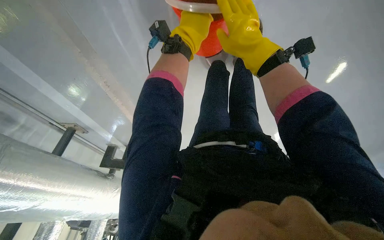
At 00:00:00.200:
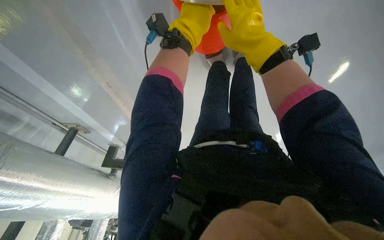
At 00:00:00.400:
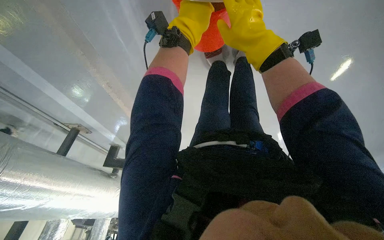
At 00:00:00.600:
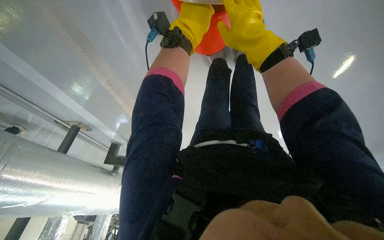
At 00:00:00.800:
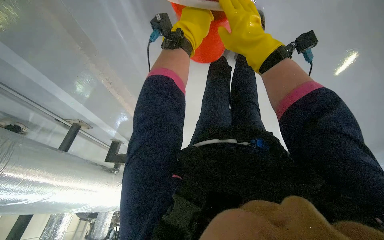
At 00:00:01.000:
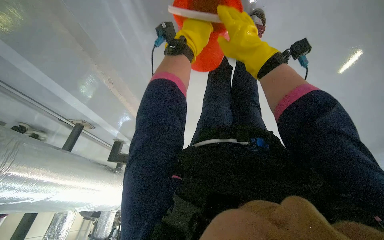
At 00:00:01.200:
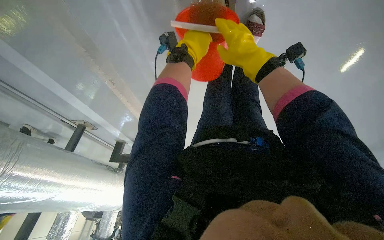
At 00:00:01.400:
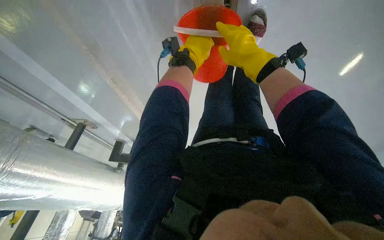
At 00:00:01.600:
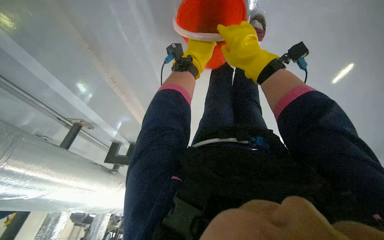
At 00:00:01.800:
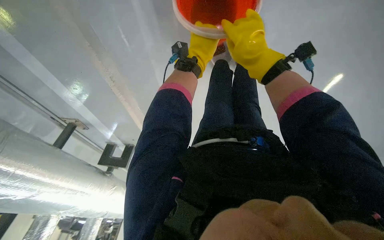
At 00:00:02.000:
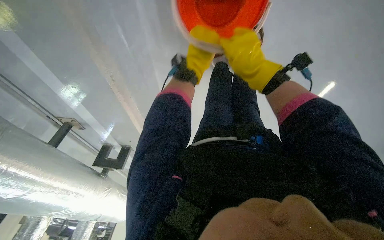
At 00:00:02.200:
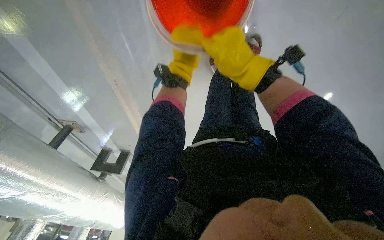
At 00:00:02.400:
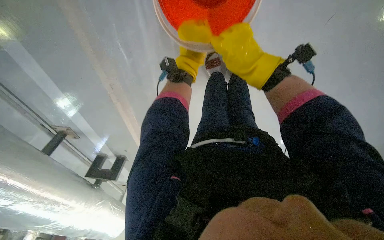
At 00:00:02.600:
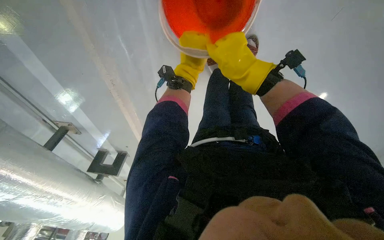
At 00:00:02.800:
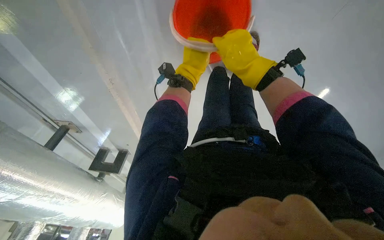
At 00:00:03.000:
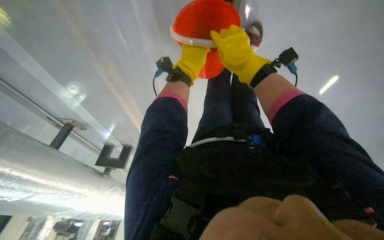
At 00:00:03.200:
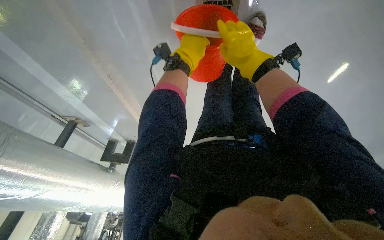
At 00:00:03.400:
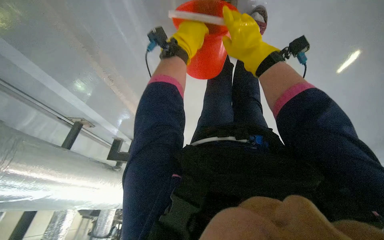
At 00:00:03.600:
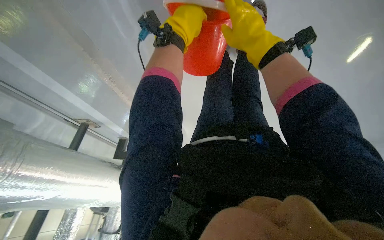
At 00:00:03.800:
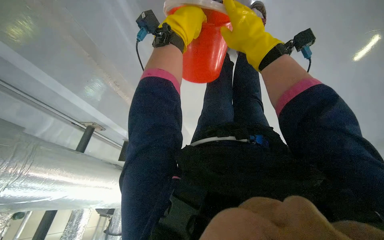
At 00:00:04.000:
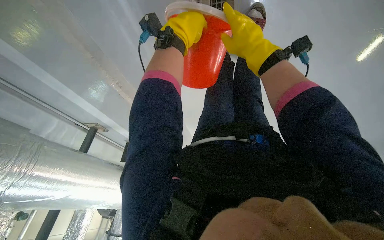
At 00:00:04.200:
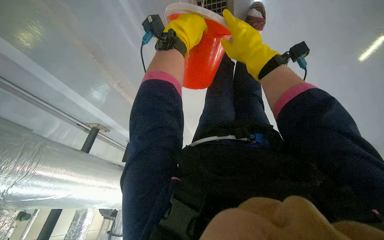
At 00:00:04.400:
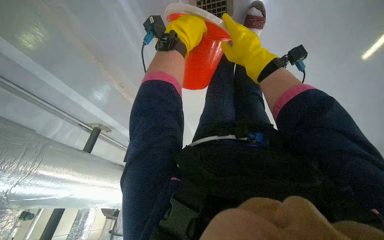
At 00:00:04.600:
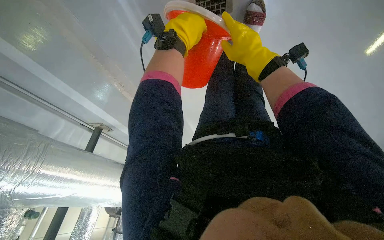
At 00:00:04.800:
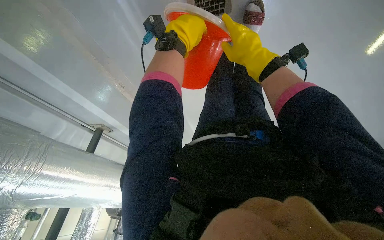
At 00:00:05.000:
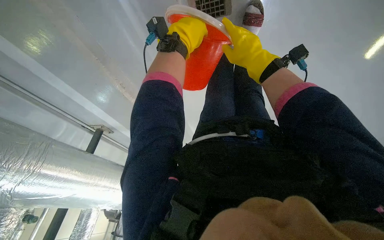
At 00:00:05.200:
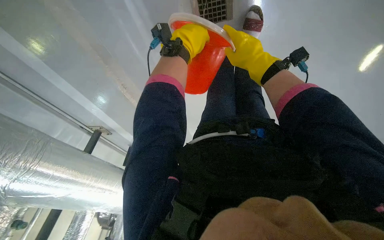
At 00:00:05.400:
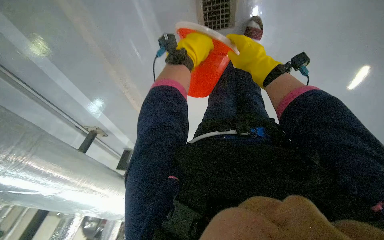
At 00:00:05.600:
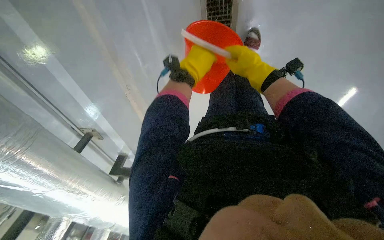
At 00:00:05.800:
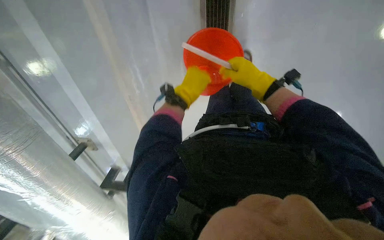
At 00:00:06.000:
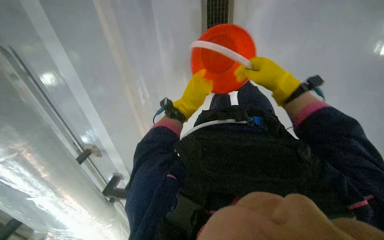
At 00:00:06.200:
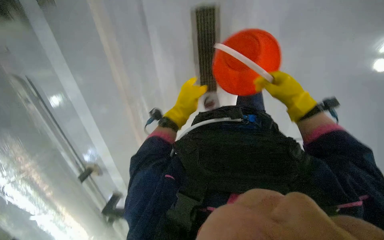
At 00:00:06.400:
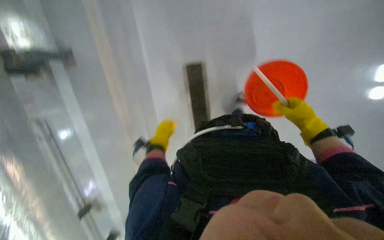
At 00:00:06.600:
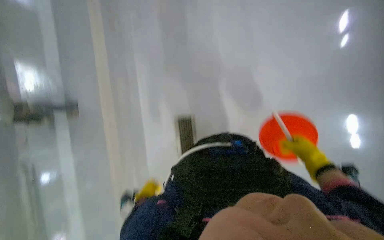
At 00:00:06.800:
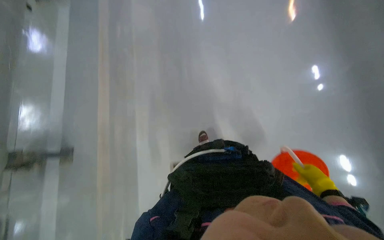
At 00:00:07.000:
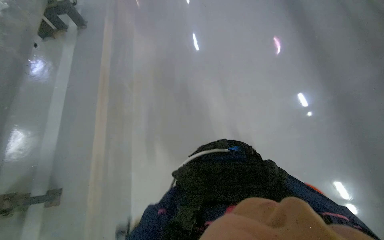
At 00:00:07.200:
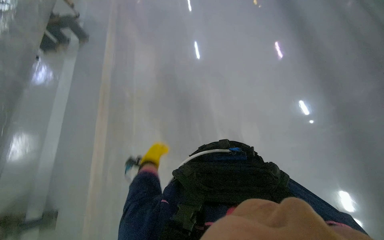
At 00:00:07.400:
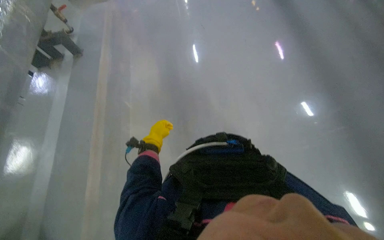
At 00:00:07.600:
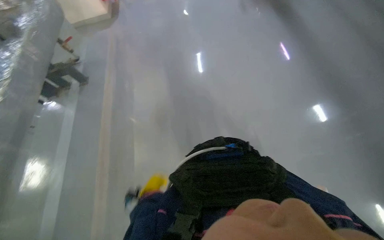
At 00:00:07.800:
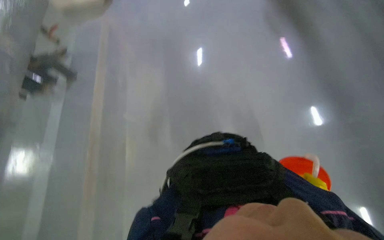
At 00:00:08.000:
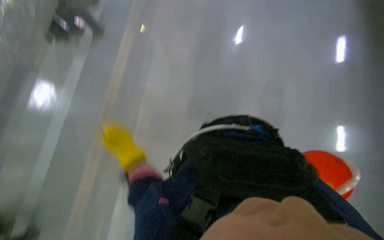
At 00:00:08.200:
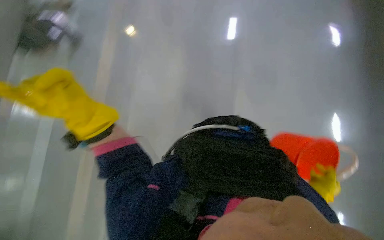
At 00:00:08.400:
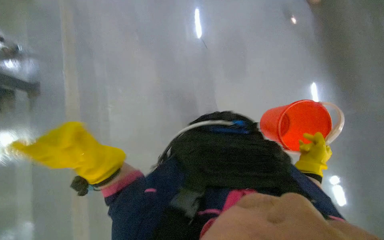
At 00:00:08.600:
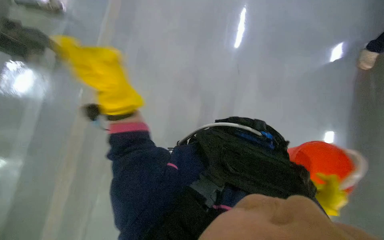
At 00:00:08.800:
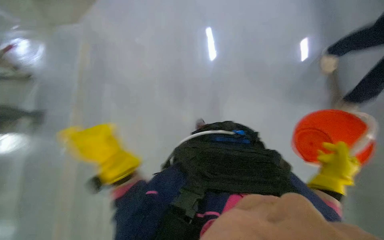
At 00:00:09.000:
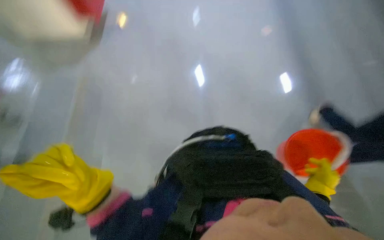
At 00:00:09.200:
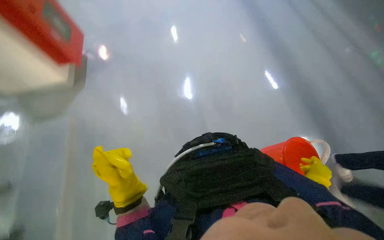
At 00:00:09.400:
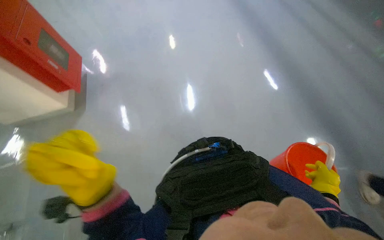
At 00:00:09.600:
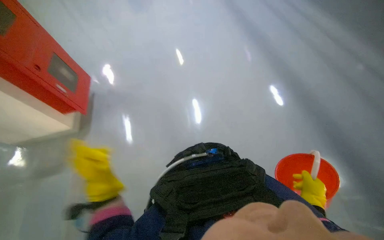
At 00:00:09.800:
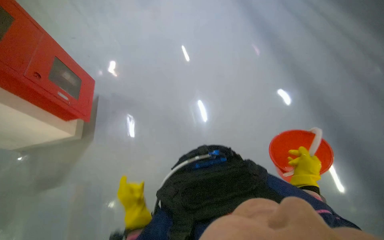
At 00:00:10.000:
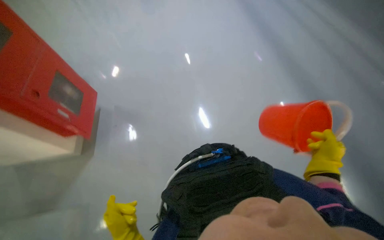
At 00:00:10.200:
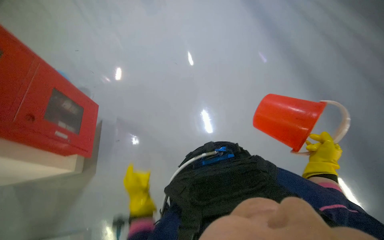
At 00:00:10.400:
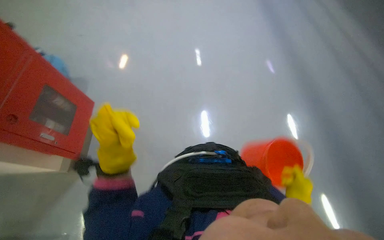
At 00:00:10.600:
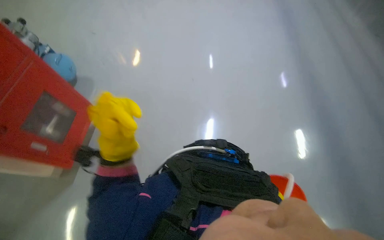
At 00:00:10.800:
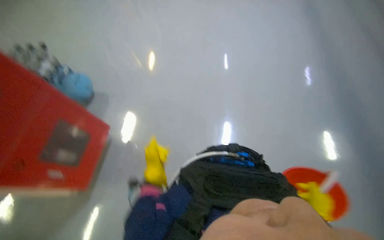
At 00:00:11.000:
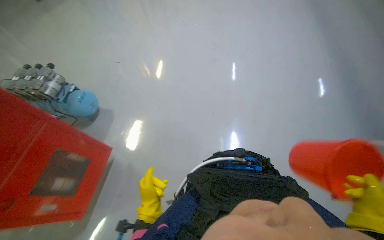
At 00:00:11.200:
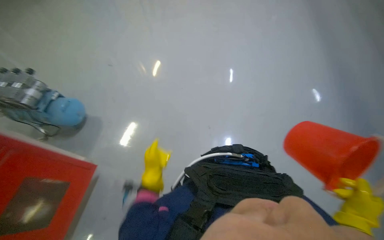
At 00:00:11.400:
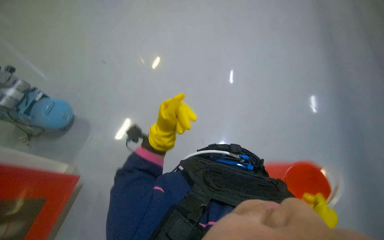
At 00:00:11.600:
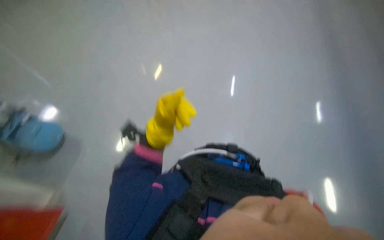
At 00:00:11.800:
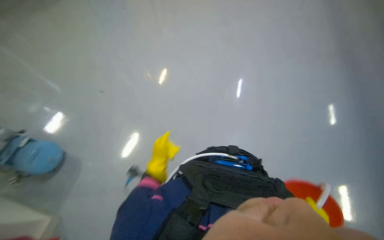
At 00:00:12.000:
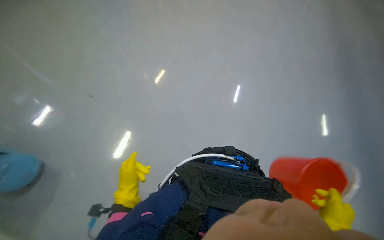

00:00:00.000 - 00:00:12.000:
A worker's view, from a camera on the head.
Job: preparing cleaning supplies.
The whole recording: Pouring water into floor drain. The worker pours dirty water from a bucket into a floor drain.
00:00:00.000 - 00:00:01.600: The left hand is displaced farther from the camera by approximately 10 cm.
00:00:04.400 - 00:00:06.000: The view tips upward by some 15 degrees. The left hand heads down the picture and farther from the camera, covering some 20 cm. Meanwhile the right hand is displaced to the right by roughly 10 cm.
00:00:07.600 - 00:00:09.000: The head turns to the right by approximately 20 degrees.
00:00:10.400 - 00:00:12.000: The head travels about 90 cm.

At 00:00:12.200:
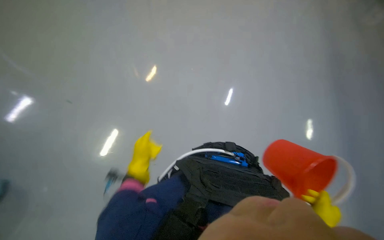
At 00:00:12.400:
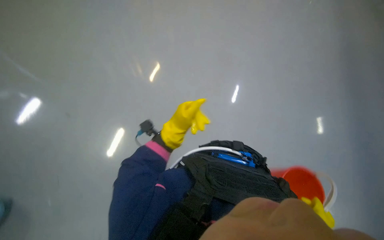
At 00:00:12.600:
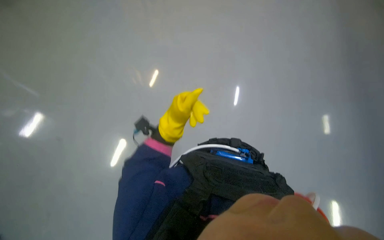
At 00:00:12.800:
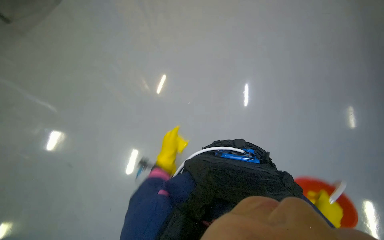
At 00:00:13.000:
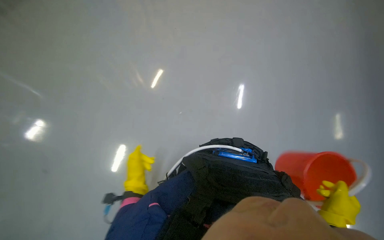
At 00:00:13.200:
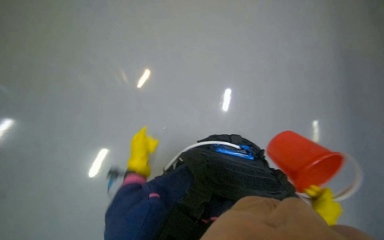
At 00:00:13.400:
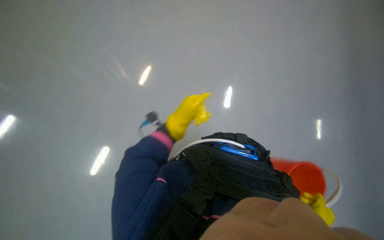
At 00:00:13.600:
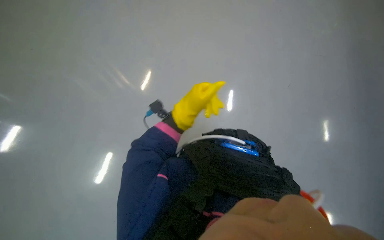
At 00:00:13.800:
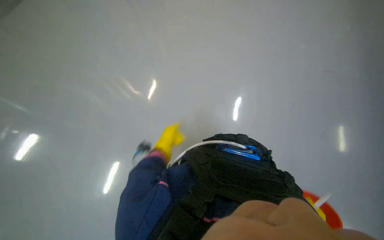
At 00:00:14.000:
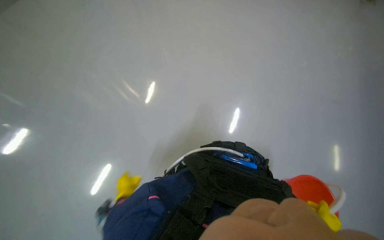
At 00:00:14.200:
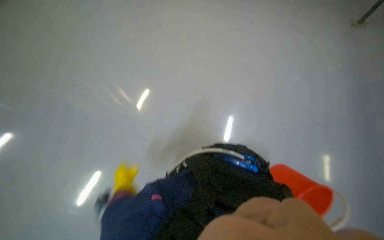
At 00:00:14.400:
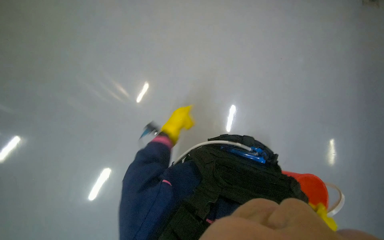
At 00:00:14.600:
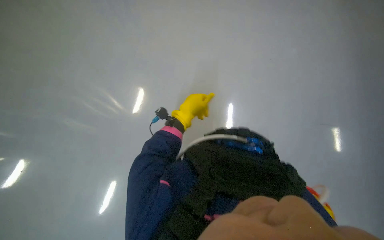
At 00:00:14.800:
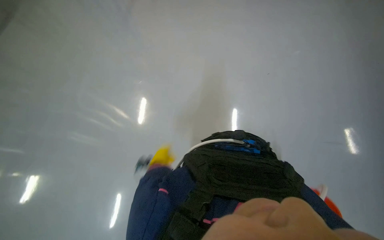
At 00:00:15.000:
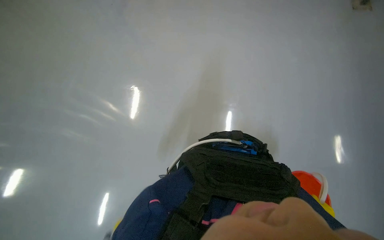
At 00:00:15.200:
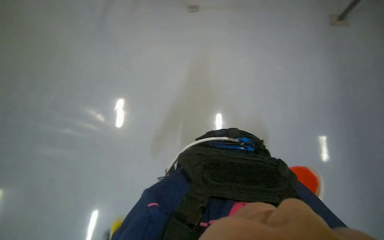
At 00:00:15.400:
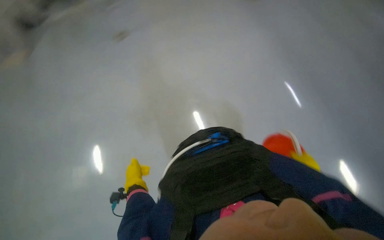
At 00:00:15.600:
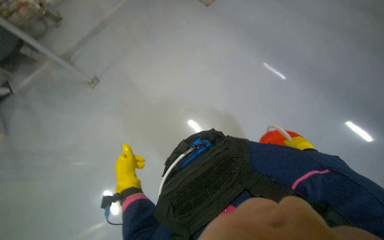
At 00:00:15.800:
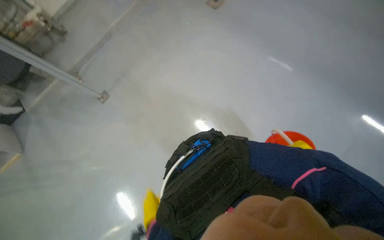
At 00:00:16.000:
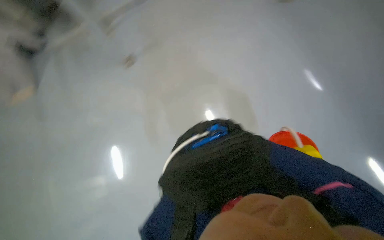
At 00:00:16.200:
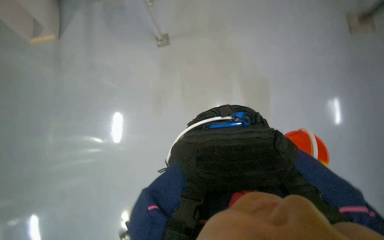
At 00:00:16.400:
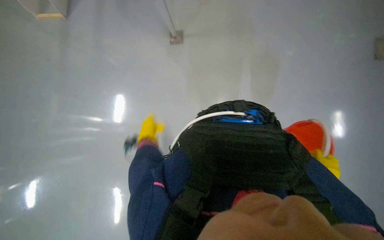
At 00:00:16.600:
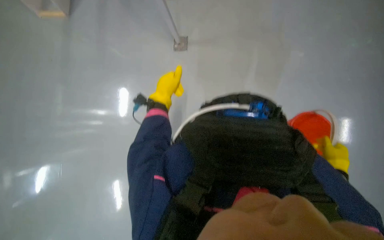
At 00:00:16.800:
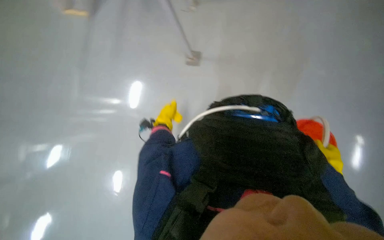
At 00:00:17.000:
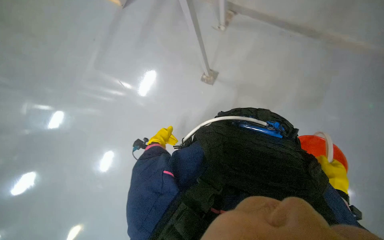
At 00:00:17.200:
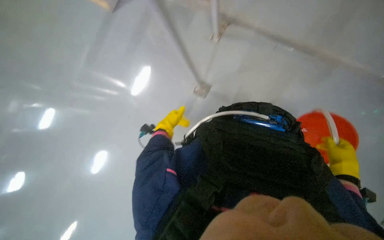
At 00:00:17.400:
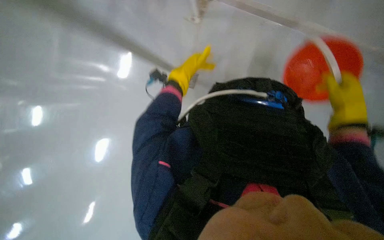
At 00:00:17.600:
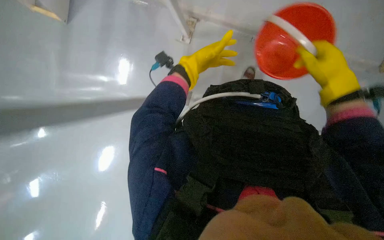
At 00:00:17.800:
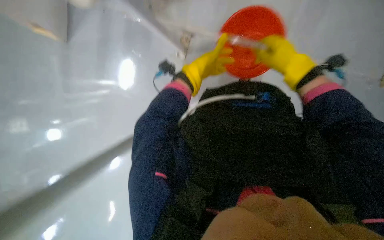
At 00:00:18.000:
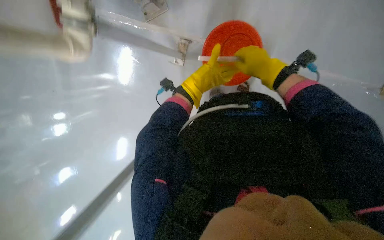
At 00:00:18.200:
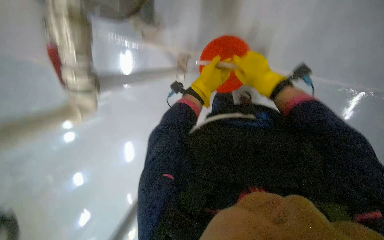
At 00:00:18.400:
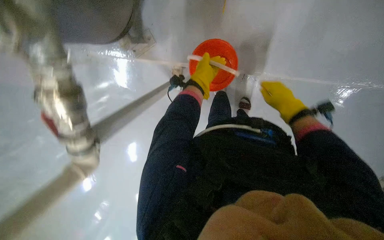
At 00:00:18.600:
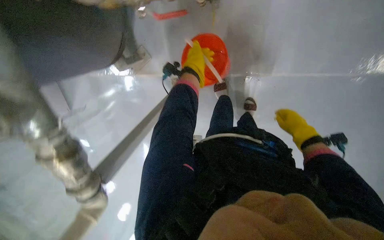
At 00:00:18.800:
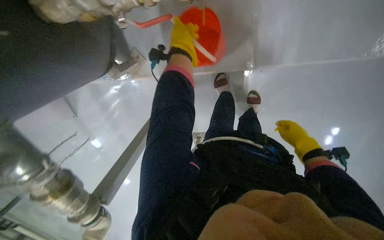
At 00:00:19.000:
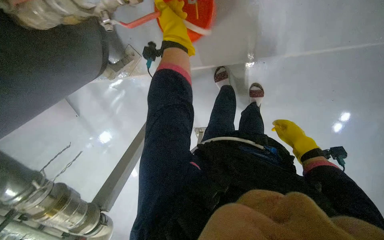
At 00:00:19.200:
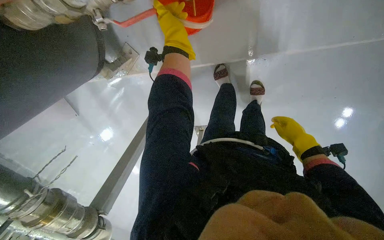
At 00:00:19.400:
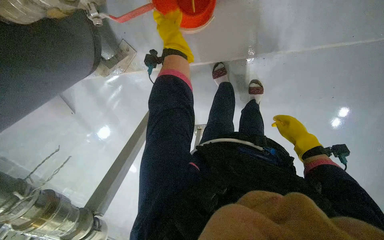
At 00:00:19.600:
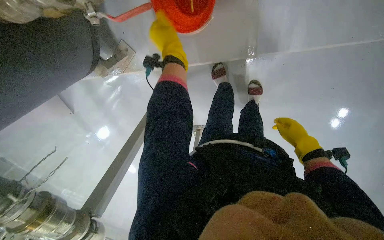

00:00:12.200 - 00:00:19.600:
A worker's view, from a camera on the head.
Job: preparing cleaning supplies.
The whole recording: Pouring water into floor drain. The worker pours dirty water from a bucket into a floor drain.
00:00:12.200 - 00:00:13.600: The left hand moves up and down the picture over approximately 20 cm, changing direction 2 times.
00:00:15.200 - 00:00:16.600: The scene rotates clockwise by some 25 degrees.
00:00:16.600 - 00:00:18.200: The right hand goes about 50 cm up the picture. The left hand goes up and down the picture, roughly 30 cm each way, reversing 2 times.
00:00:18.200 - 00:00:19.600: The left hand shifts some 20 cm up the picture and nearer to the camera. Meanwhile the right hand moves to the right and down the picture, some 20 cm.
